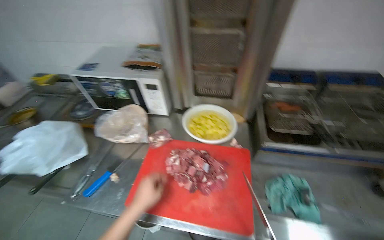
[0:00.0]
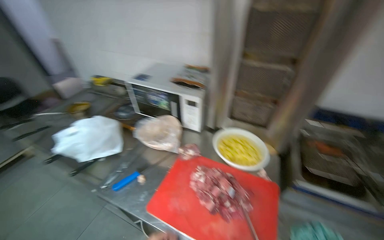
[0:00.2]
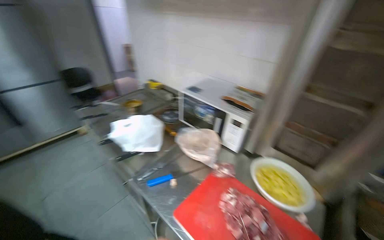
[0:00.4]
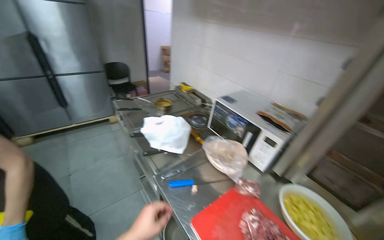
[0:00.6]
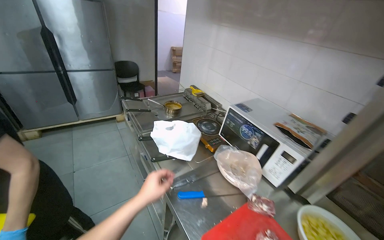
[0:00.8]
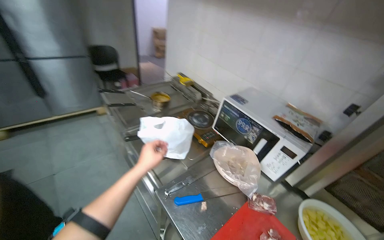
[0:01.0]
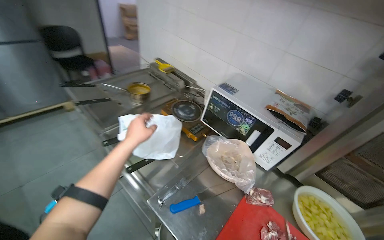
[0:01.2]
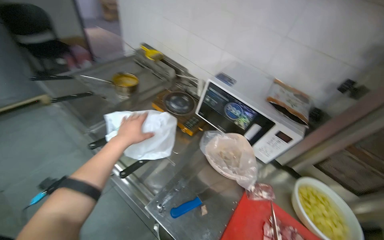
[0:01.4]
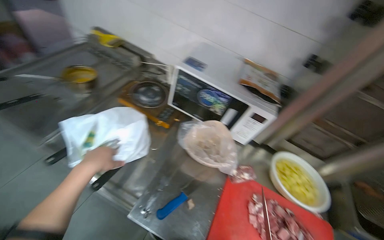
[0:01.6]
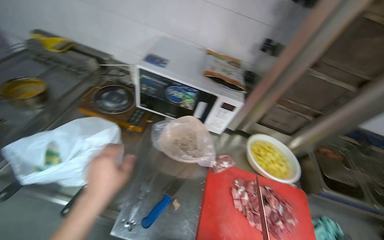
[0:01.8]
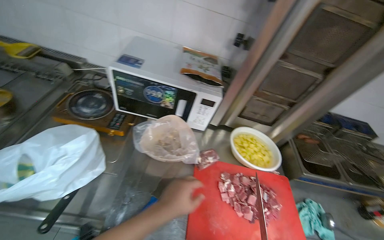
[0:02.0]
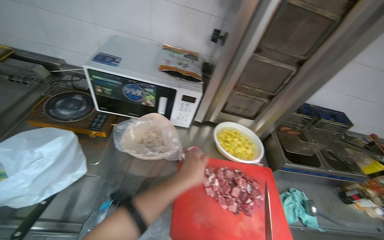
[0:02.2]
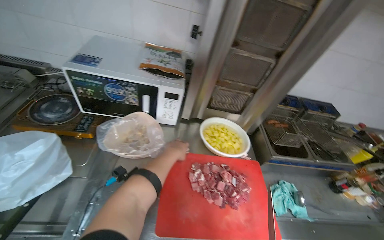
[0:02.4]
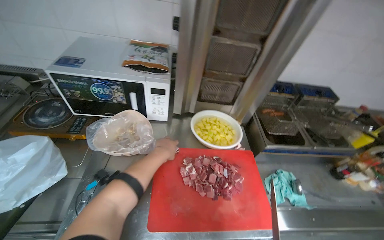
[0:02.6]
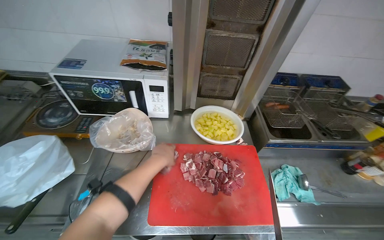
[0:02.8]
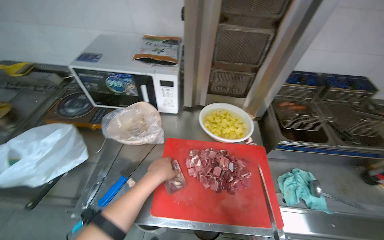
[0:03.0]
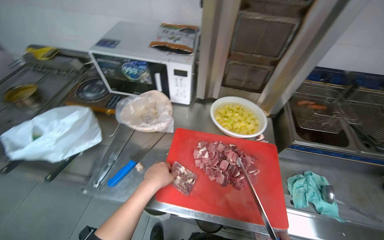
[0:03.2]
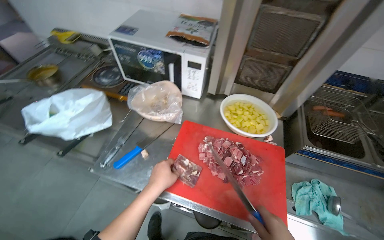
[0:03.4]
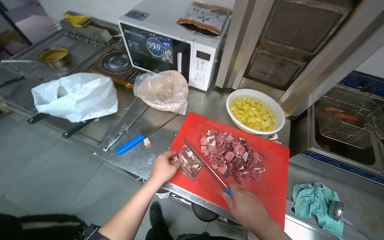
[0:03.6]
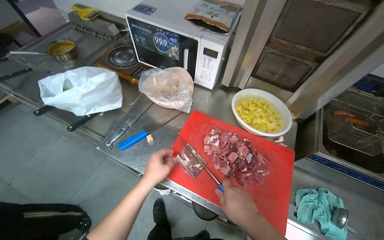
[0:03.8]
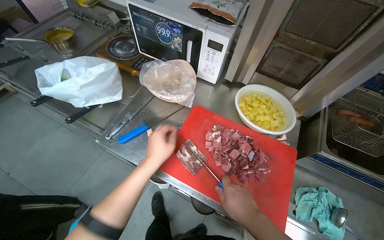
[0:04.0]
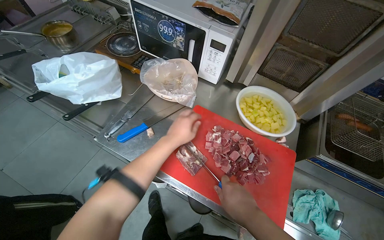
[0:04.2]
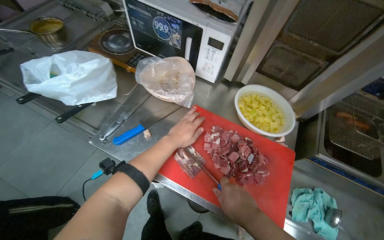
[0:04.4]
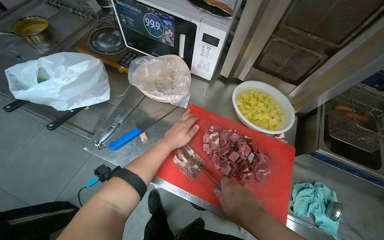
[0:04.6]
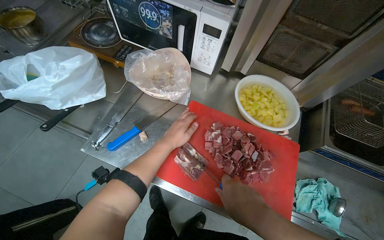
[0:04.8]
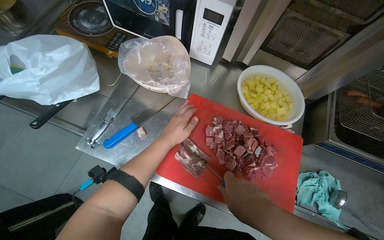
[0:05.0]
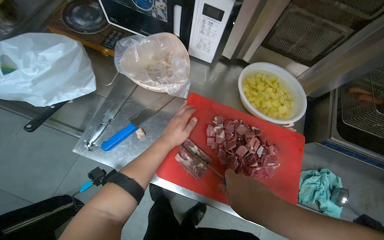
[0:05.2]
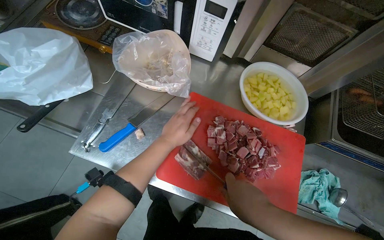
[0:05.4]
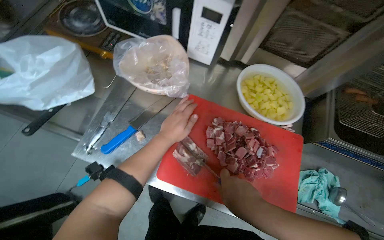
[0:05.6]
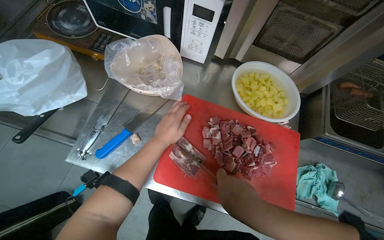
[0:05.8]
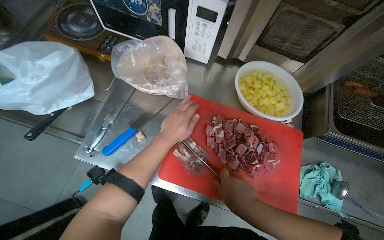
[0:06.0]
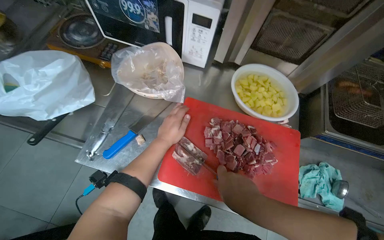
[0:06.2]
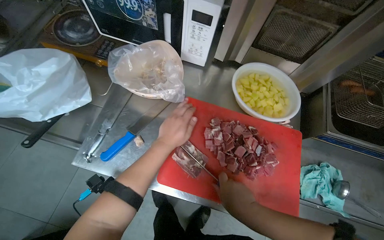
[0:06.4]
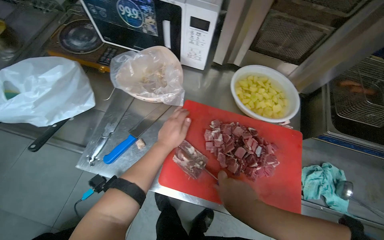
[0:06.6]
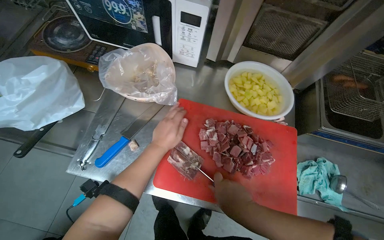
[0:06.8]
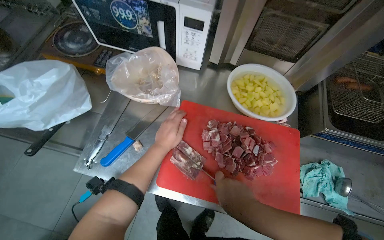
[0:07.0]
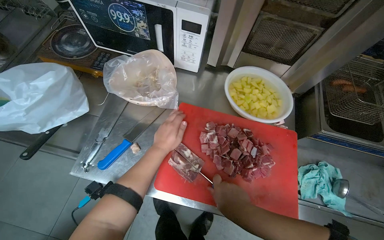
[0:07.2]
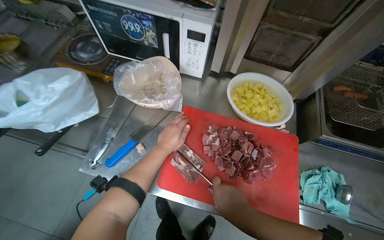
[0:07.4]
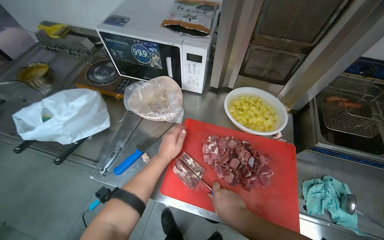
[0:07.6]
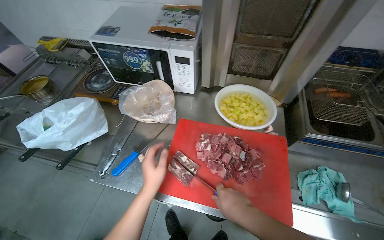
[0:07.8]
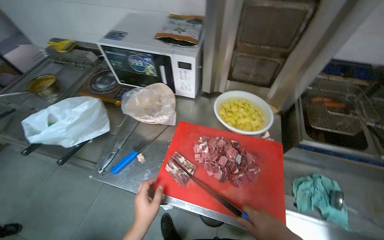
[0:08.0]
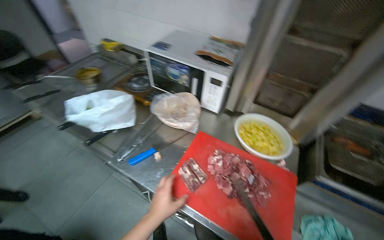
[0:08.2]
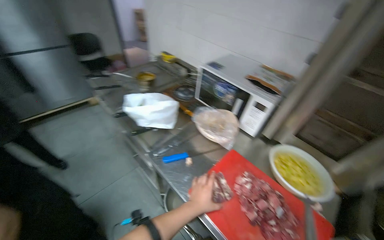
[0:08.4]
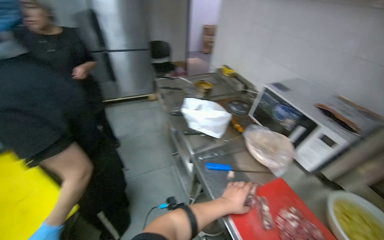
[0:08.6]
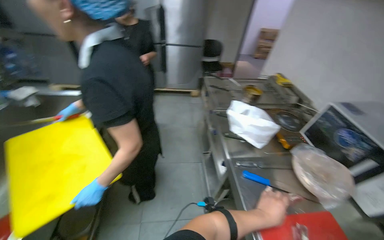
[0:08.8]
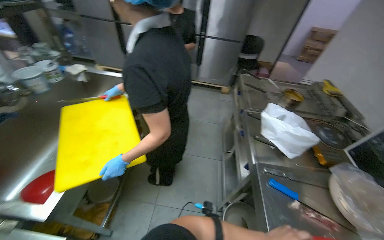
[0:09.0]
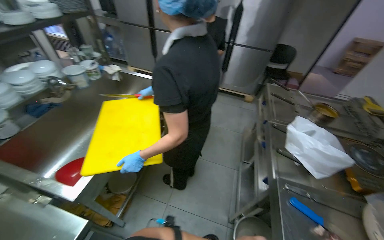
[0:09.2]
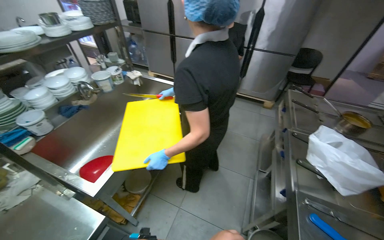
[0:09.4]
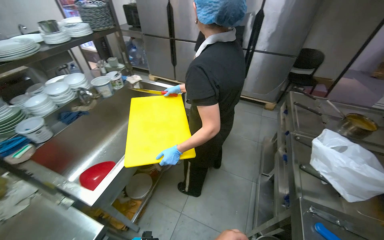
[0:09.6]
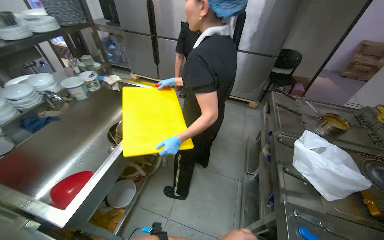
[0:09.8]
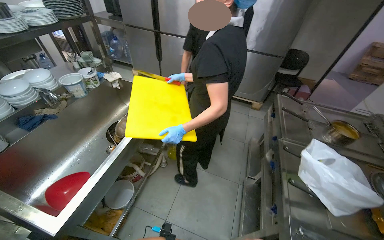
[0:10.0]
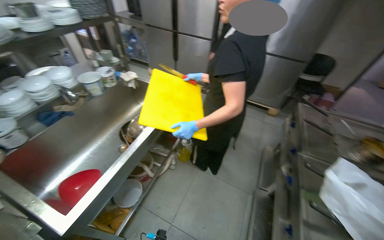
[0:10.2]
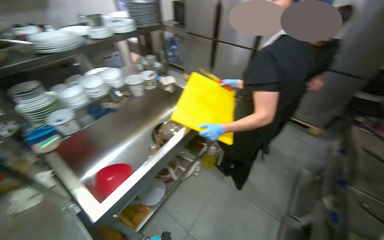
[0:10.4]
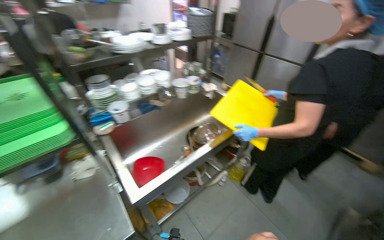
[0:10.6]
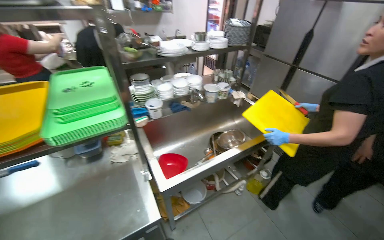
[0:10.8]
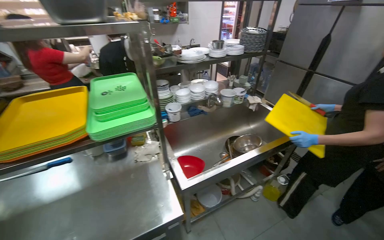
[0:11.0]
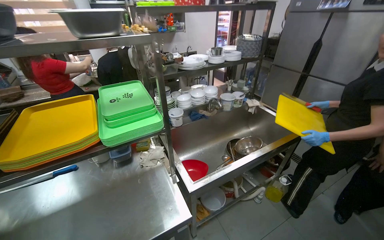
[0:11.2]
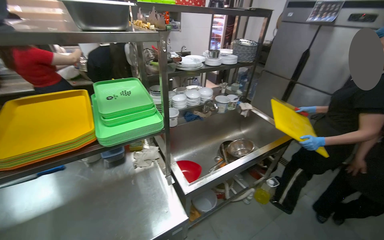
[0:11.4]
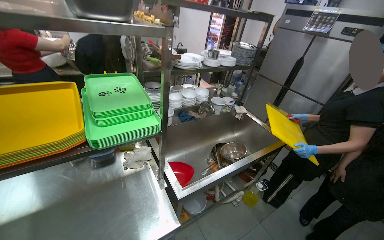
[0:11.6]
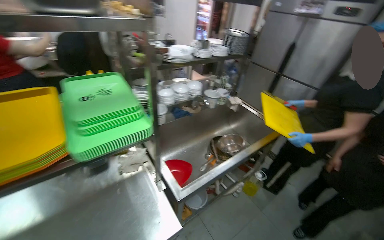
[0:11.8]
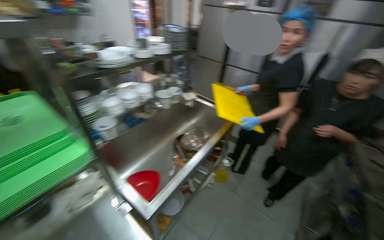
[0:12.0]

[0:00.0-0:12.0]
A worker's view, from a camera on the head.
Job: preparing food.
The whole recording: Cutting meat on chopping board. The worker continues cutting pieces of meat on a red chopping board with a knife.
0:00.0 to 0:01.6: The camera is carried approximately 50 cm.
0:01.6 to 0:03.0: The left hand goes some 50 cm to the right.
0:03.0 to 0:04.4: The left hand goes about 10 cm farther from the camera.
0:04.4 to 0:06.0: The hands make small movements and keep their place.
0:06.0 to 0:07.6: The hands stay close to where they were, moving slightly.
0:07.6 to 0:09.0: The wearer looks about 80 degrees further to the left. The view tilts approximately 15 degrees upward.
0:09.0 to 0:10.4: The head rotates roughly 30 degrees to the left.

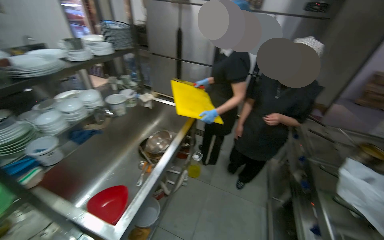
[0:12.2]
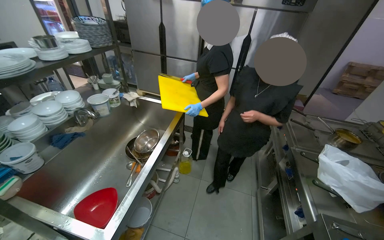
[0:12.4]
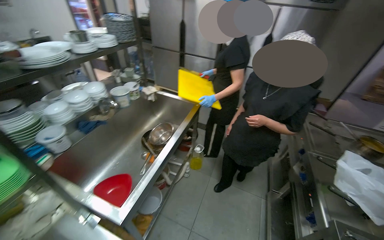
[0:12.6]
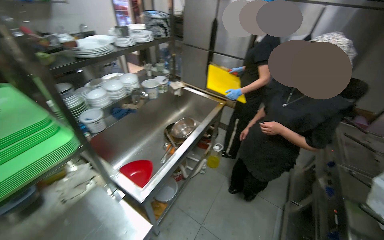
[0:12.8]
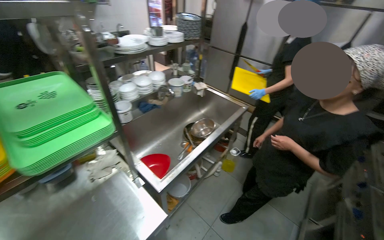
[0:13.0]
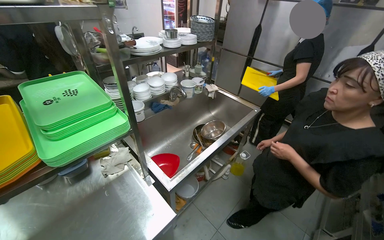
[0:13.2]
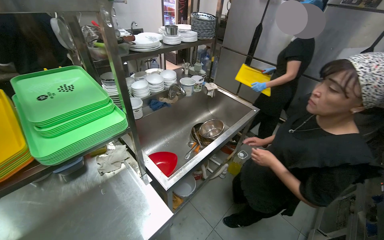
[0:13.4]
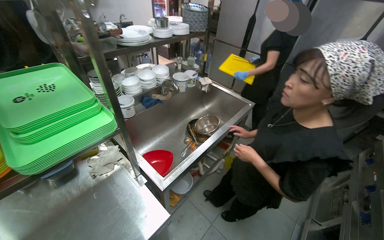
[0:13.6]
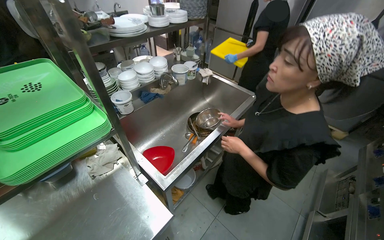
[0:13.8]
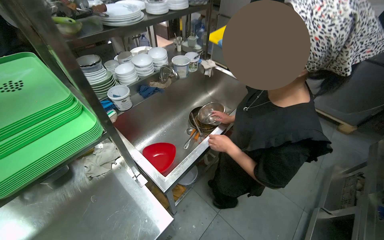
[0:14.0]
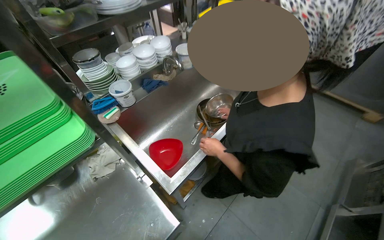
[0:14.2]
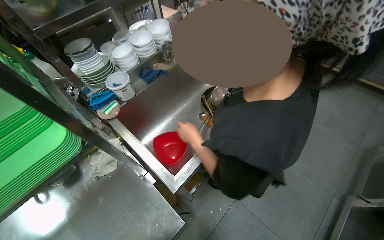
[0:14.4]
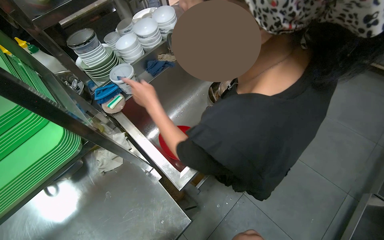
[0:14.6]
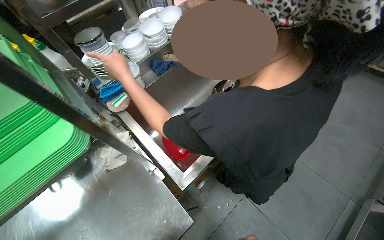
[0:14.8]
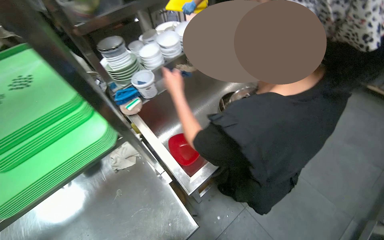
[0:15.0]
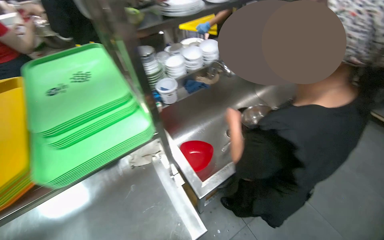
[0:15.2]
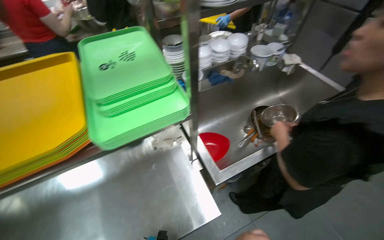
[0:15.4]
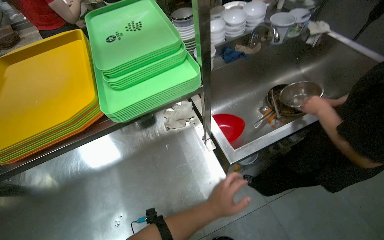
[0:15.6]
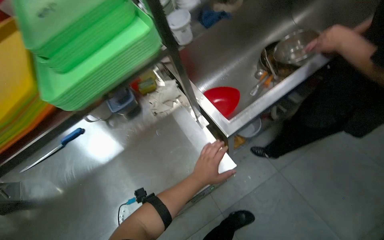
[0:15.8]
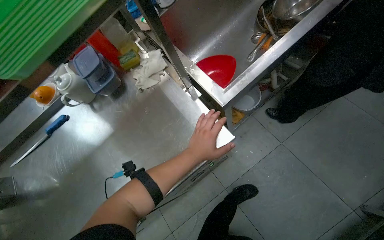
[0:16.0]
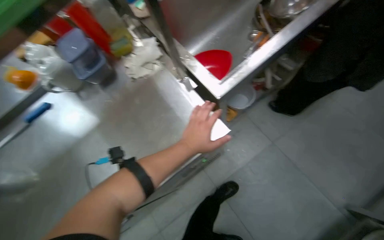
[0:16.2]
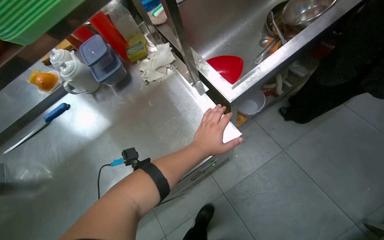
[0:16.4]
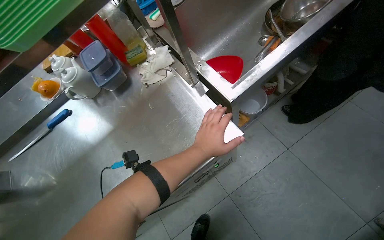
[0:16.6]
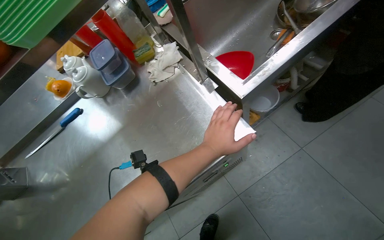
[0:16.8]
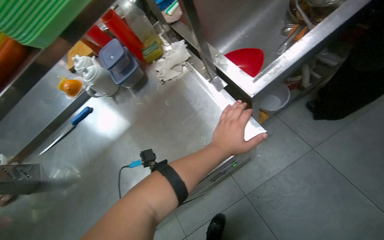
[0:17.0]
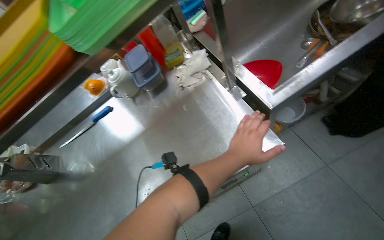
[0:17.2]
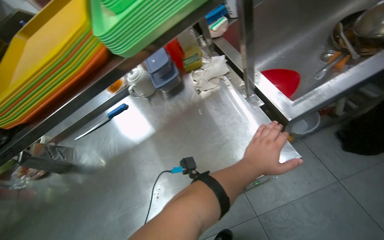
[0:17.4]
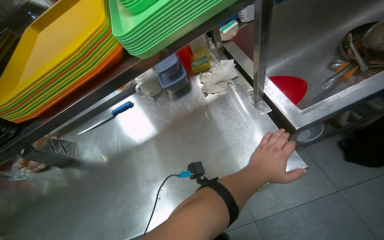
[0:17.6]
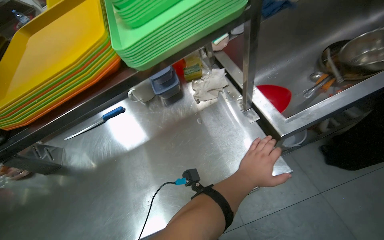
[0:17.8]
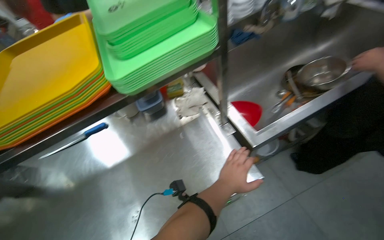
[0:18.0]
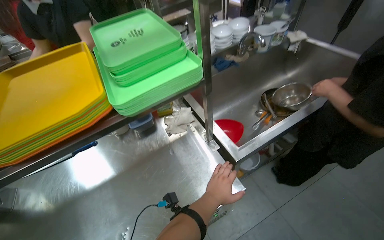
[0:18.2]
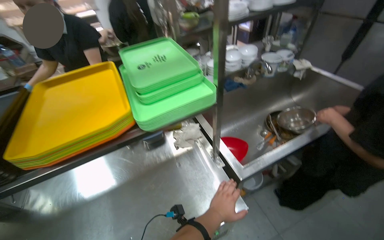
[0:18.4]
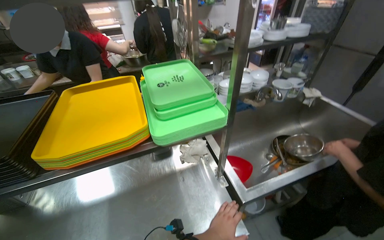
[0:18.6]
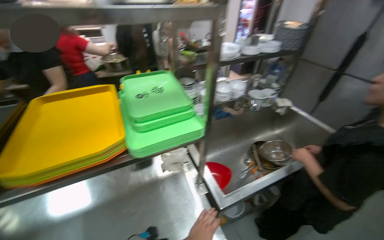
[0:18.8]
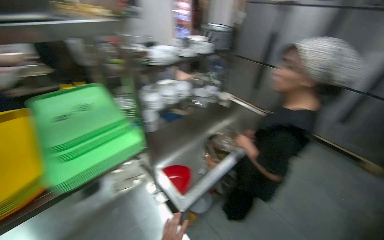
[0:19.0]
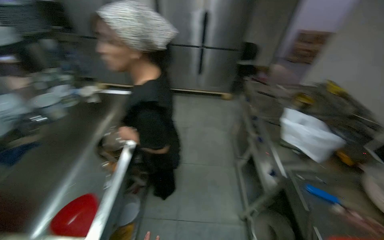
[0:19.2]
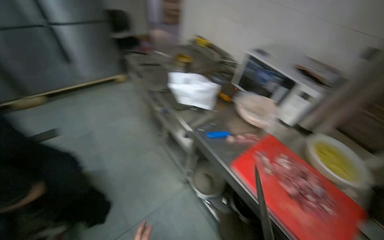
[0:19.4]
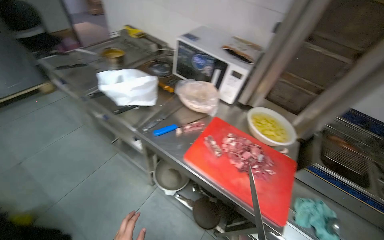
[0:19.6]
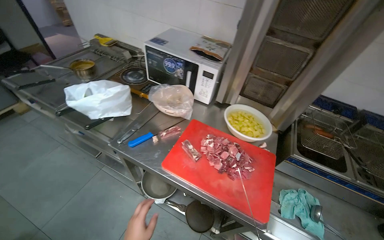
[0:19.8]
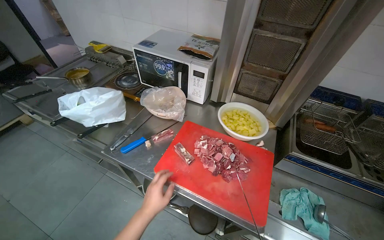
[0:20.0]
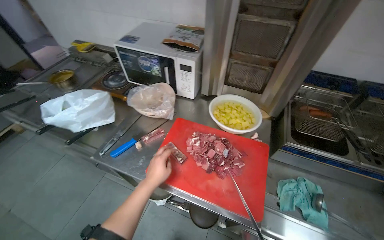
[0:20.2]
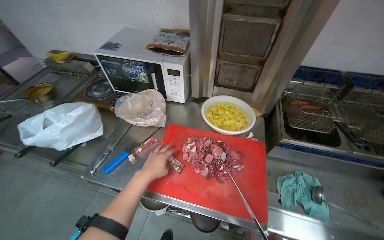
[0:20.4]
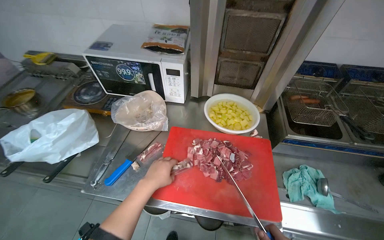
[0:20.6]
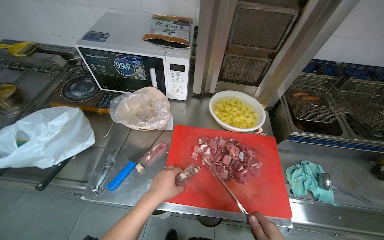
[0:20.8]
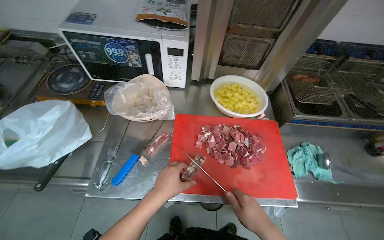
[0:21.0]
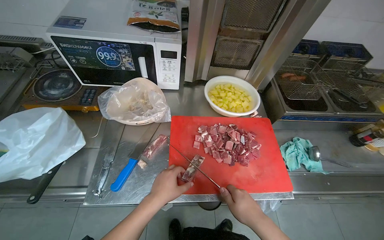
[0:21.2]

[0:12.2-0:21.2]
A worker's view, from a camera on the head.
Job: preparing food.
The whole recording: Cutting meat on chopping board. The worker continues cutting pieces of meat on a red chopping board with a knife.
0:12.2 to 0:13.8: The wearer's head swings about 20 degrees to the left.
0:15.2 to 0:16.6: The view tilts approximately 15 degrees downward.
0:16.6 to 0:18.2: The camera pitches upward, by some 15 degrees.
0:18.2 to 0:19.8: The camera is carried roughly 50 cm. The head rotates some 125 degrees to the right.
0:19.8 to 0:21.2: The head rotates about 30 degrees to the right. The view tips downward by about 10 degrees.
